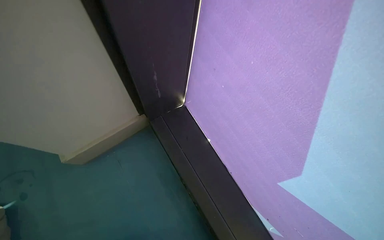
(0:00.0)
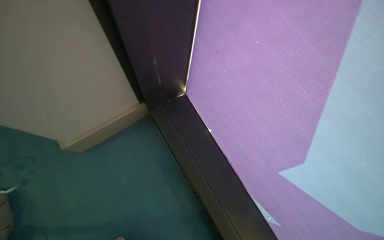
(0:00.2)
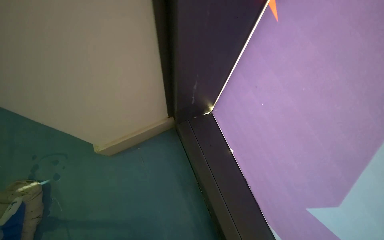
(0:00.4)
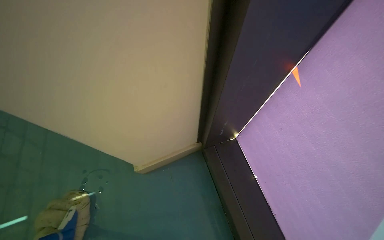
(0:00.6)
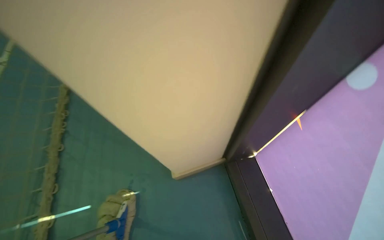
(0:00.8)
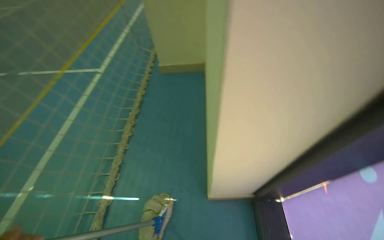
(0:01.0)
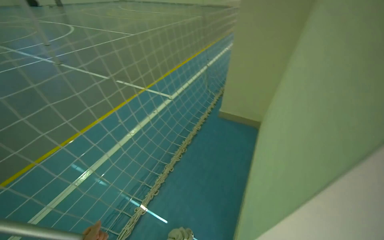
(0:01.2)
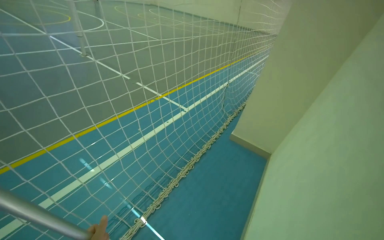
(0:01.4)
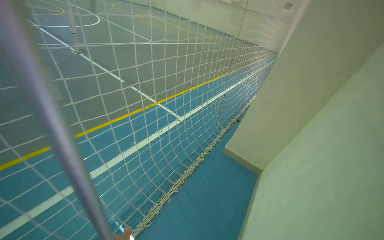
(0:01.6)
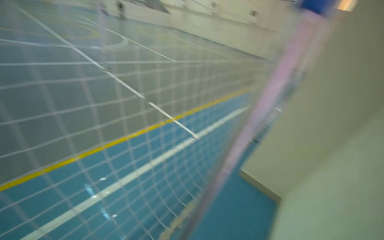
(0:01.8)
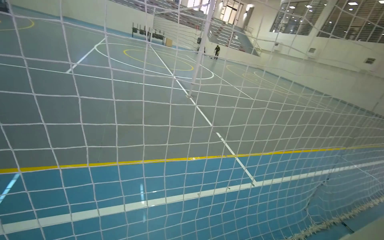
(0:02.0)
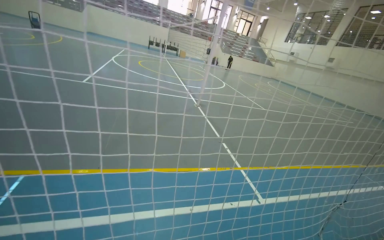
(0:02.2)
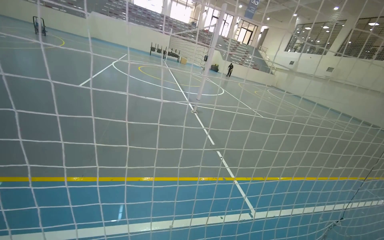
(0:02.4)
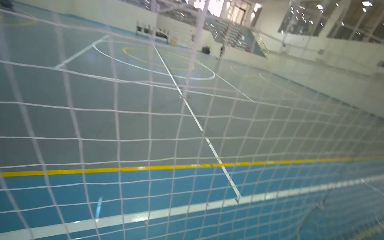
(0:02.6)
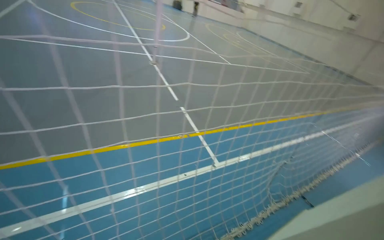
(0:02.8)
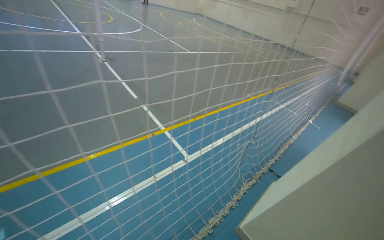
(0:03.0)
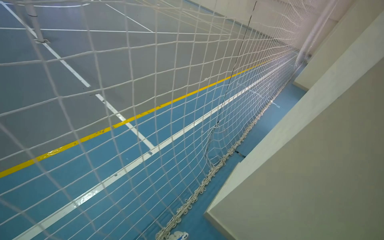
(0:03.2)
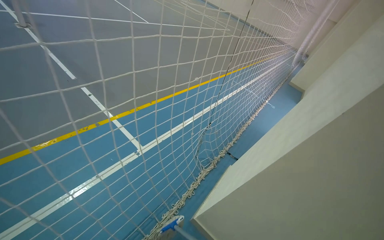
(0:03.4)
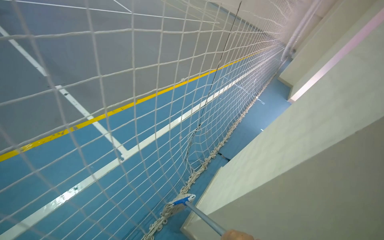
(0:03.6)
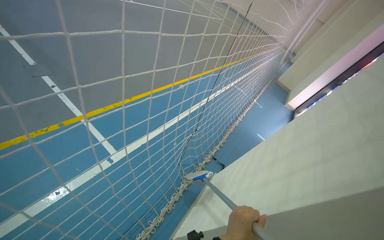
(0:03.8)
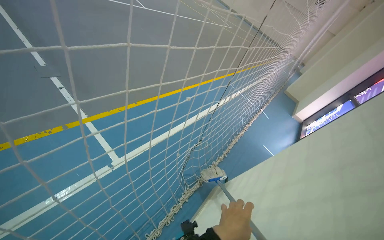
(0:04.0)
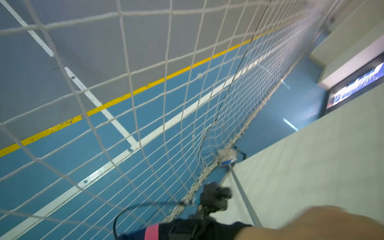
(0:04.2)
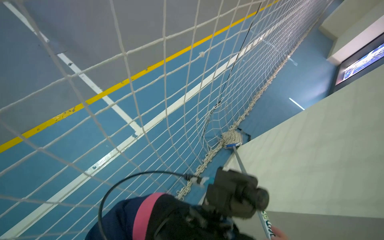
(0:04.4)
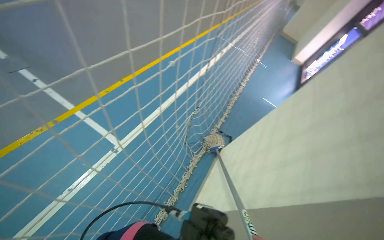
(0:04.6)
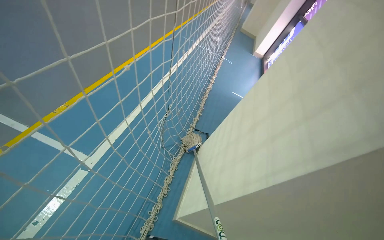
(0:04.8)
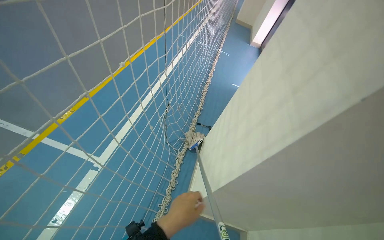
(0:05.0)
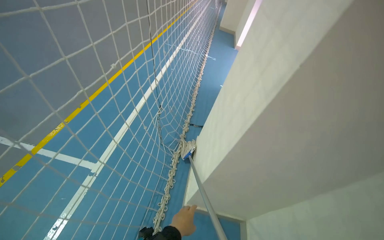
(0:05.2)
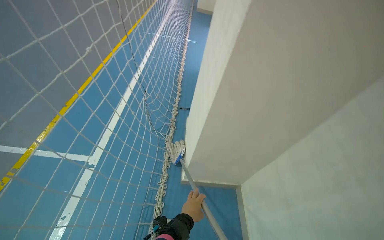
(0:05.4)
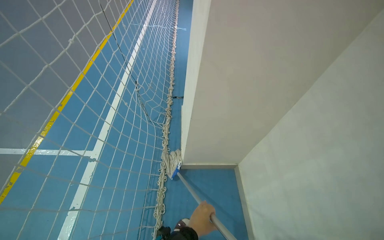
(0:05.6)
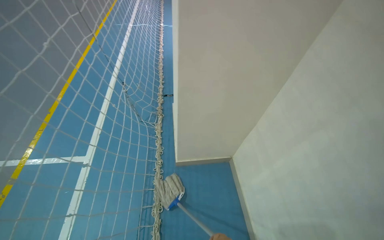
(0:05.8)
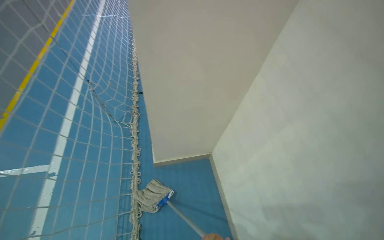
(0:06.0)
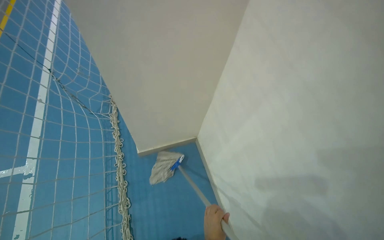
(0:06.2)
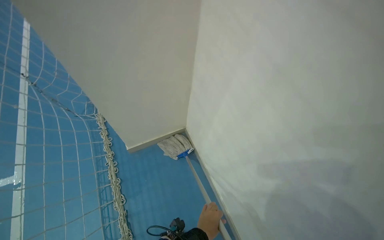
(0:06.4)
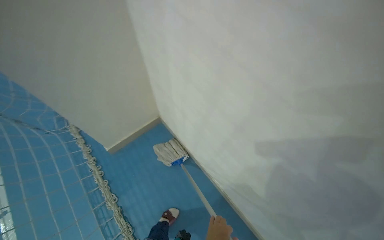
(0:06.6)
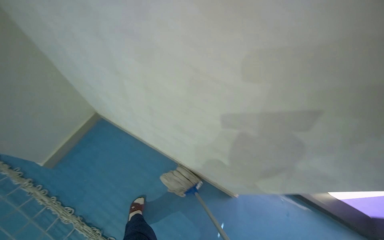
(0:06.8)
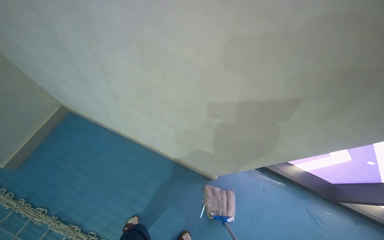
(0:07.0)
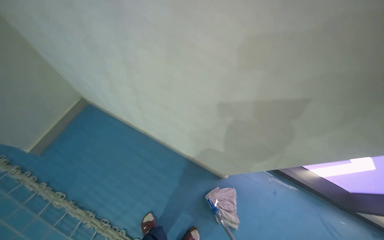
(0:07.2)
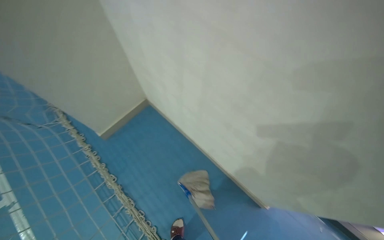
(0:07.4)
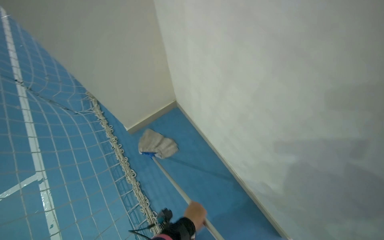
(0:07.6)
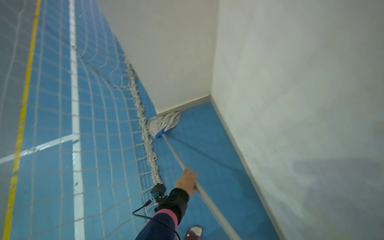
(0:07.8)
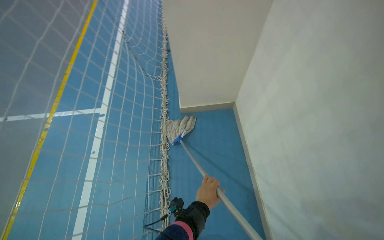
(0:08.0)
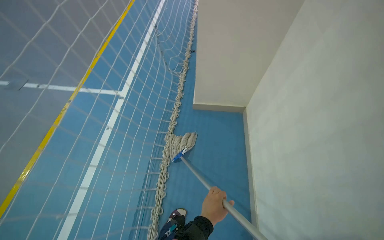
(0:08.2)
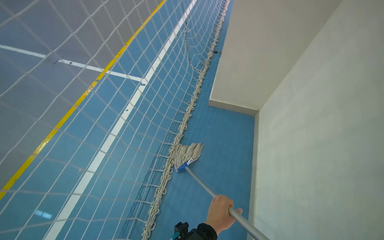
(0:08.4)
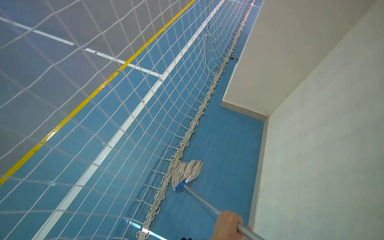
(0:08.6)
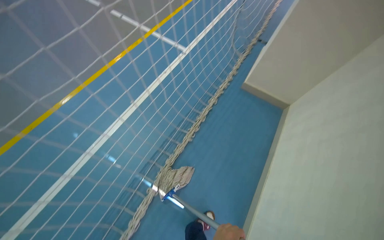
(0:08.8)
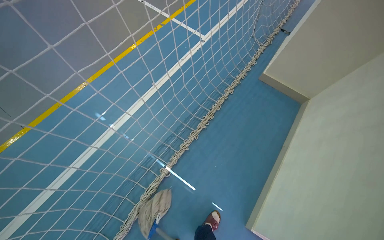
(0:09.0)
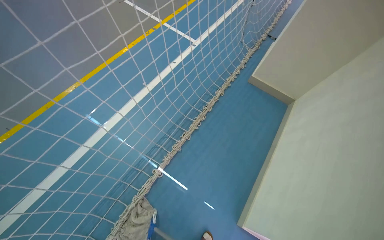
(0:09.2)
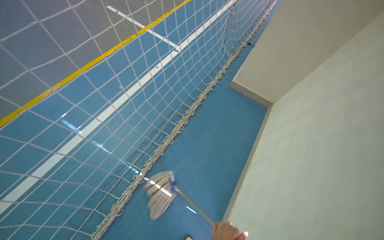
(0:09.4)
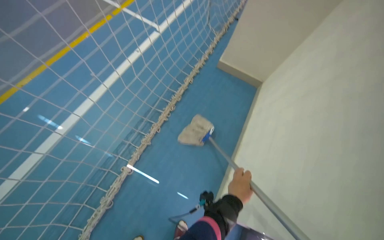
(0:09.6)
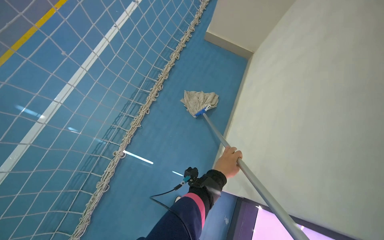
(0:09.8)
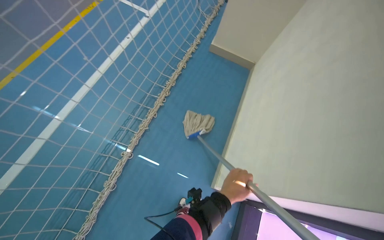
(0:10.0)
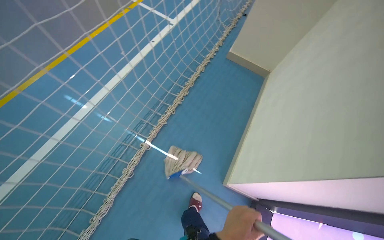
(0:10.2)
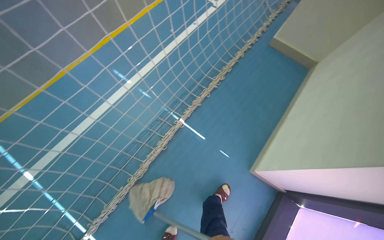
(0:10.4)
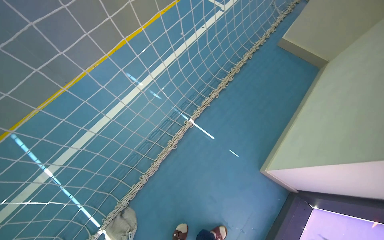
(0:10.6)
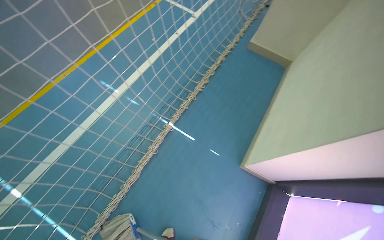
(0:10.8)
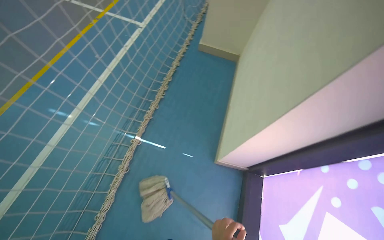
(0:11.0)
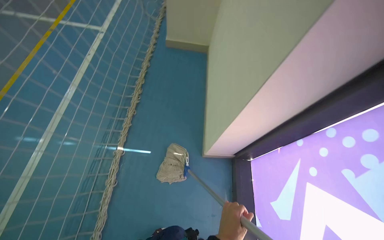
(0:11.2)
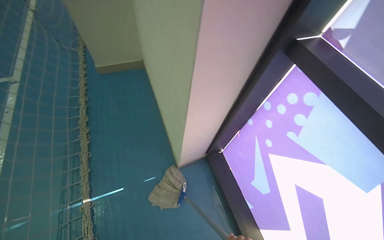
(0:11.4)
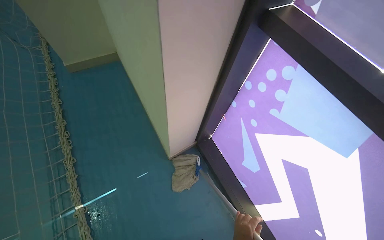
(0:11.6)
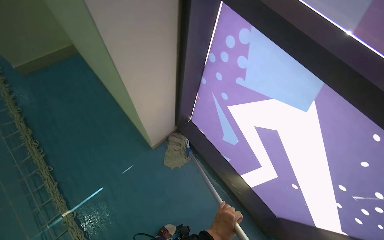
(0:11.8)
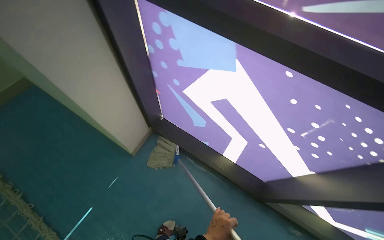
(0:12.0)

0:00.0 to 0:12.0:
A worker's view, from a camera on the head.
Job: mopping floor.
The whole recording: Mopping floor and walls. The worker mops the blue floor and walls of the sports court.
0:00.0 to 0:01.6: The camera is carried roughly 1 m. The wearer's head swings some 75 degrees to the left. The view tilts about 30 degrees upward.
0:01.6 to 0:03.0: The camera travels approximately 80 cm.
0:03.0 to 0:04.4: The wearer moves some 60 cm. The view tips downward by some 25 degrees.
0:04.4 to 0:06.0: The wearer moves about 50 cm. The wearer's head swings roughly 55 degrees to the right.
0:06.0 to 0:07.6: The wearer looks some 15 degrees further downward.
0:07.6 to 0:09.0: The wearer moves about 60 cm. The wearer's head swings roughly 75 degrees to the left.
0:10.4 to 0:12.0: The camera is carried about 50 cm. The wearer's head swings roughly 95 degrees to the right.

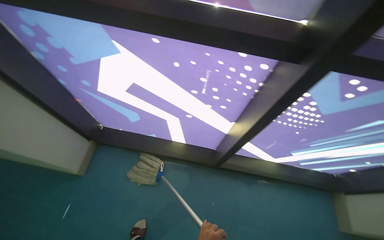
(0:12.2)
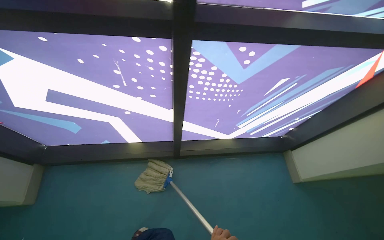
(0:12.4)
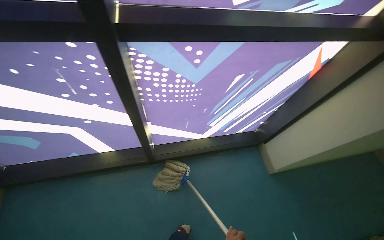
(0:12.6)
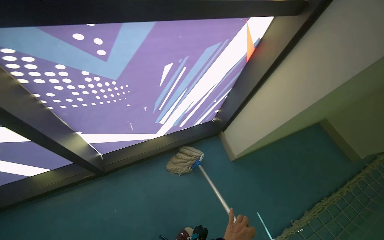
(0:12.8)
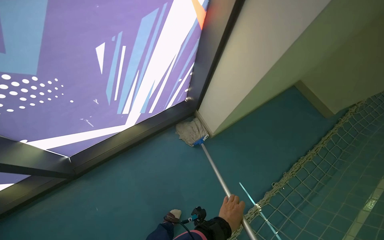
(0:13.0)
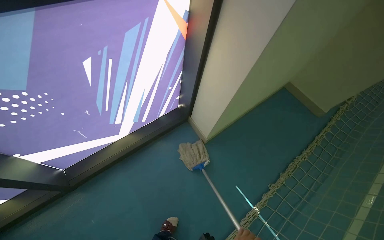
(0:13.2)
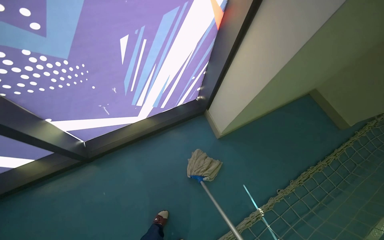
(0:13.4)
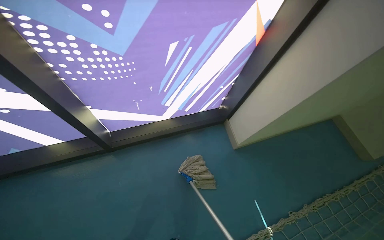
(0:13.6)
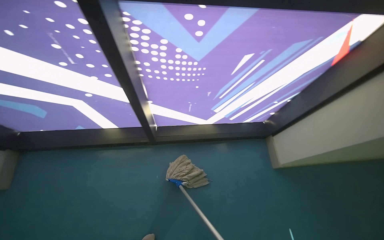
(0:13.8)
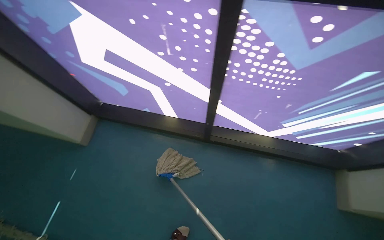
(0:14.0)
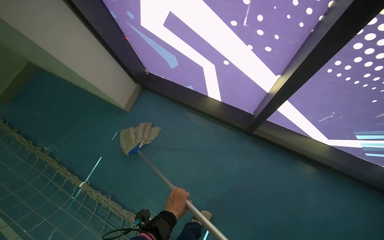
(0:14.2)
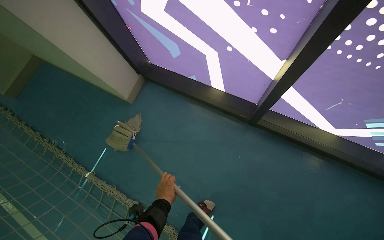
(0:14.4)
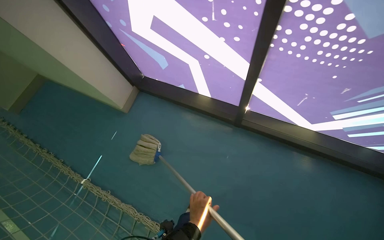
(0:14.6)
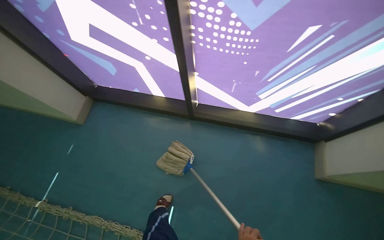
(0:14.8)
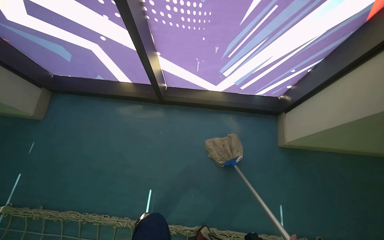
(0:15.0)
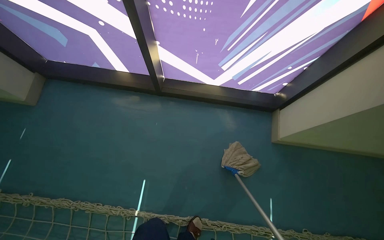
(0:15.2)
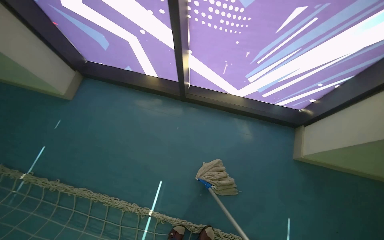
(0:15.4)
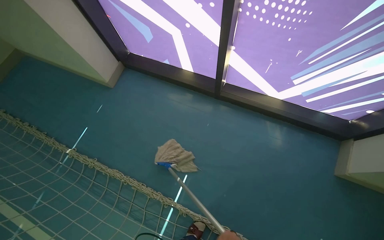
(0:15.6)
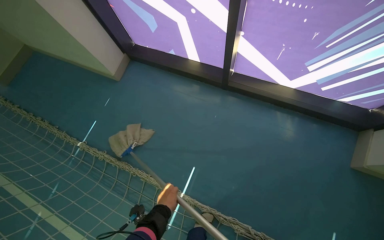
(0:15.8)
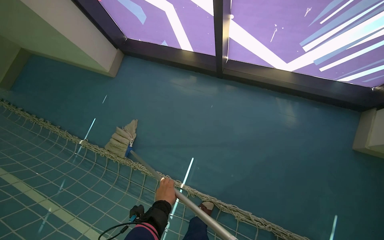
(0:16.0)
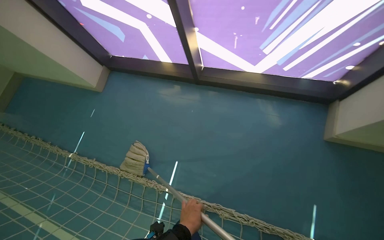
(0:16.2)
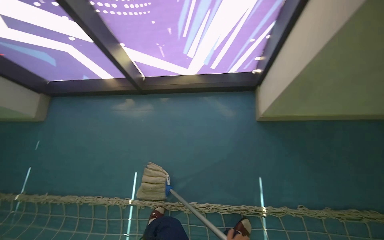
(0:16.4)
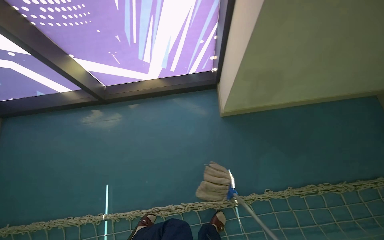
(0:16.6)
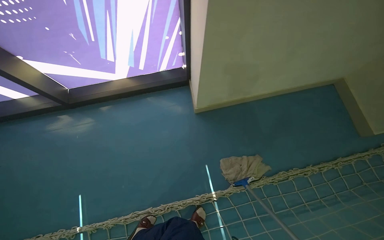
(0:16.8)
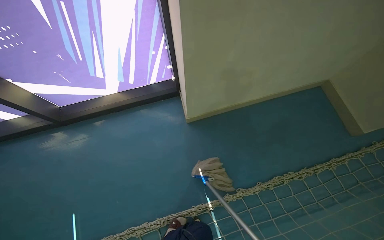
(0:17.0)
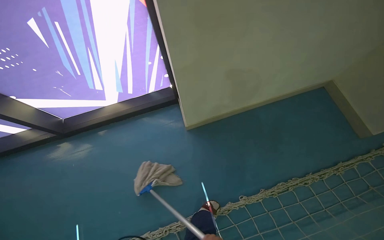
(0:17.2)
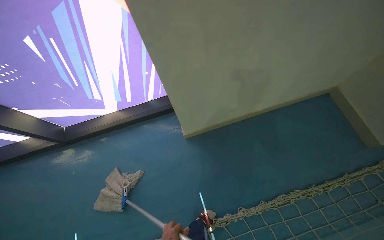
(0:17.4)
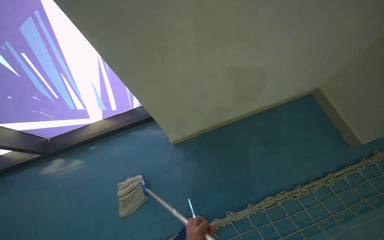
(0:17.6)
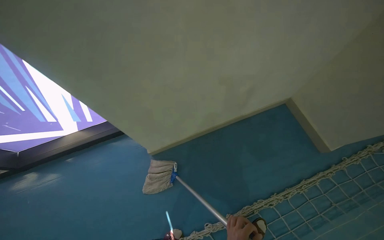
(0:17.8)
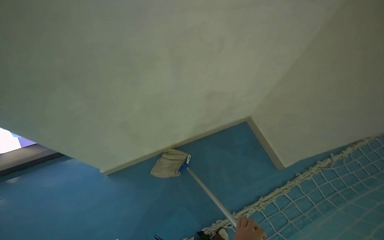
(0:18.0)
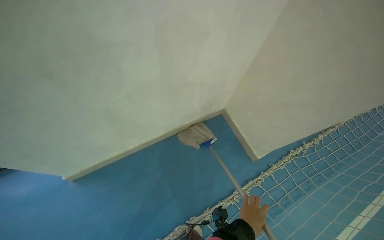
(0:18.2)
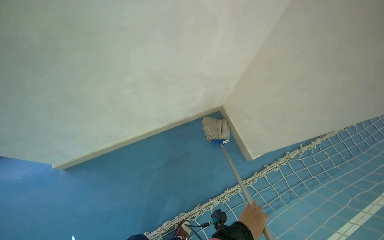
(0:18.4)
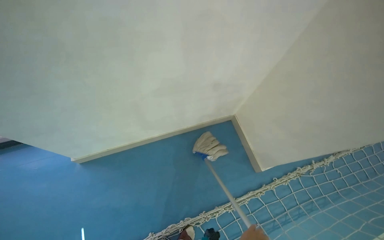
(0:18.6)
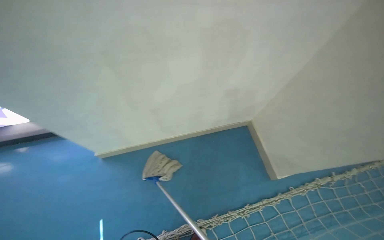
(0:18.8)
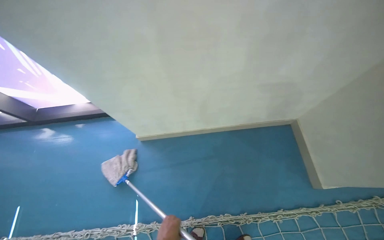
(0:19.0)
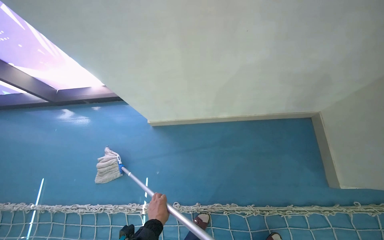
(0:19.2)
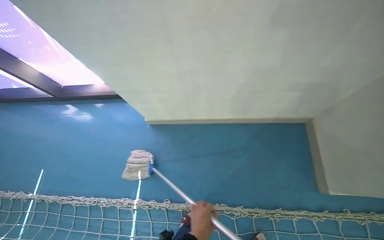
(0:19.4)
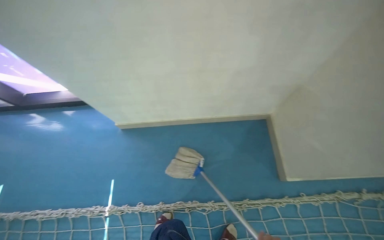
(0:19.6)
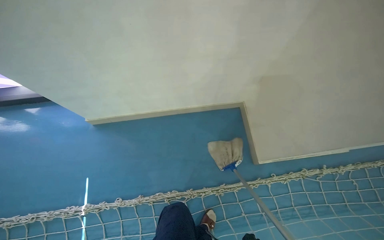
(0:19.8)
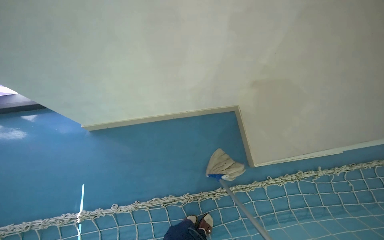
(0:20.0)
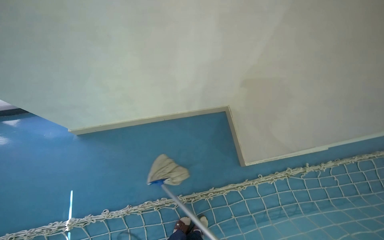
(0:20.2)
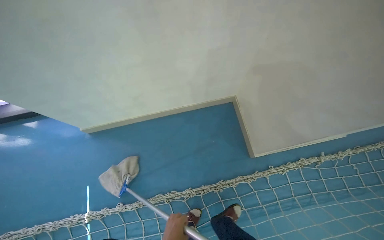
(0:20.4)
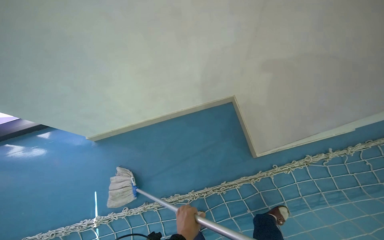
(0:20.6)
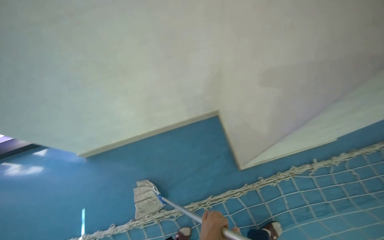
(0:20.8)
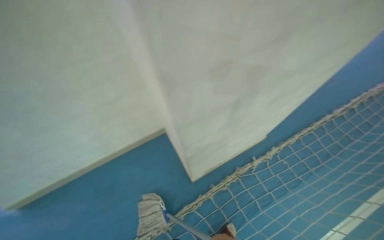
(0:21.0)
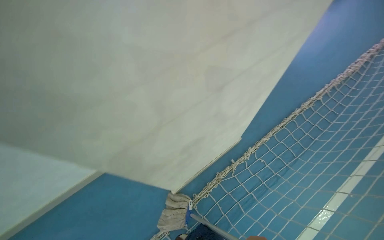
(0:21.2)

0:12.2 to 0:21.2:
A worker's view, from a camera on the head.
Job: mopping floor.
The whole recording: Mopping floor and walls. The worker mops the blue floor and walls of the sports court.
0:12.2 to 0:13.8: The camera is carried some 50 cm.
0:15.2 to 0:16.6: The wearer moves about 50 cm.
0:16.6 to 0:18.2: The wearer moves to the right, roughly 80 cm. The head rotates some 25 degrees to the right.
0:18.2 to 0:19.8: The wearer looks roughly 20 degrees further to the left.
0:19.8 to 0:21.2: The head travels roughly 70 cm. The wearer's head swings about 30 degrees to the right.
